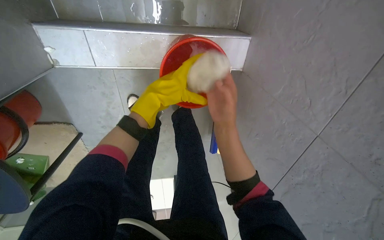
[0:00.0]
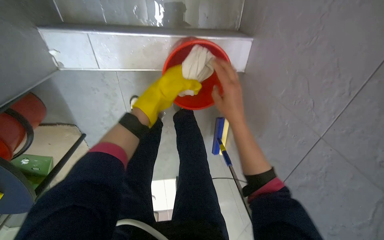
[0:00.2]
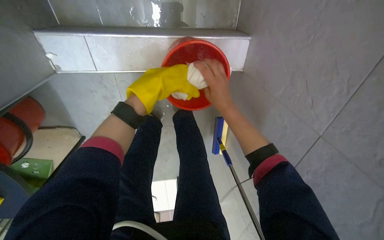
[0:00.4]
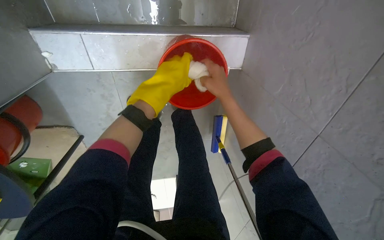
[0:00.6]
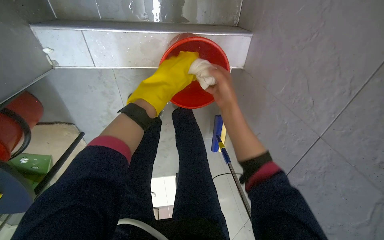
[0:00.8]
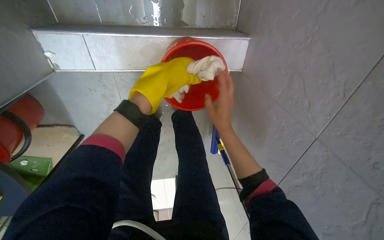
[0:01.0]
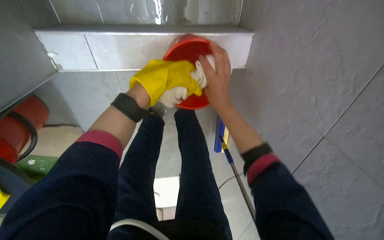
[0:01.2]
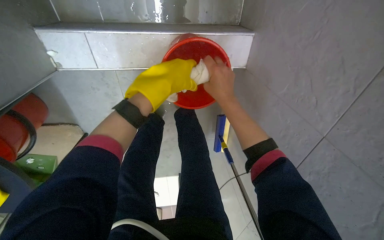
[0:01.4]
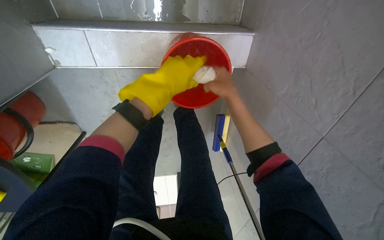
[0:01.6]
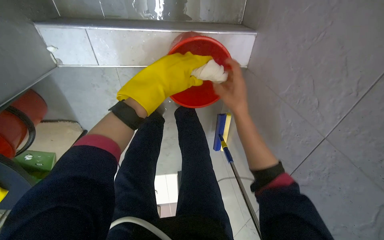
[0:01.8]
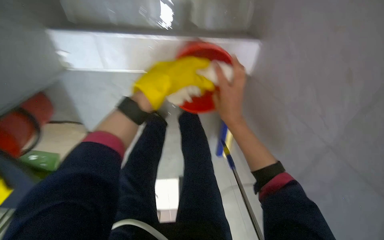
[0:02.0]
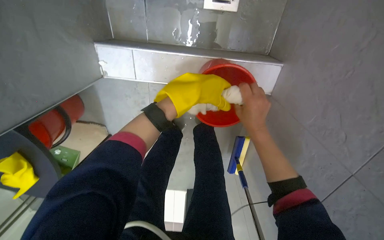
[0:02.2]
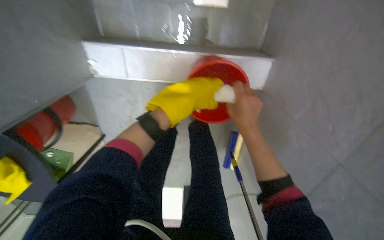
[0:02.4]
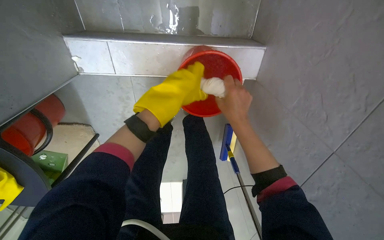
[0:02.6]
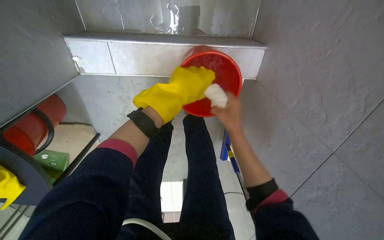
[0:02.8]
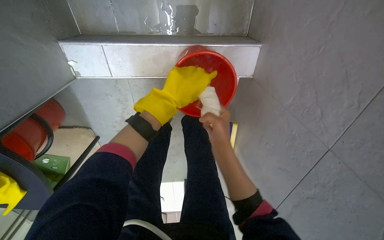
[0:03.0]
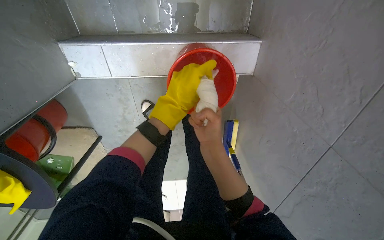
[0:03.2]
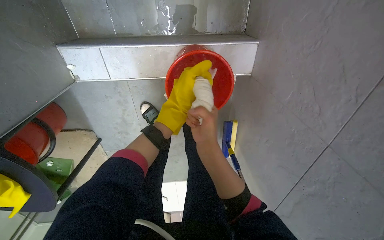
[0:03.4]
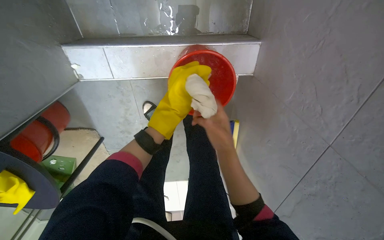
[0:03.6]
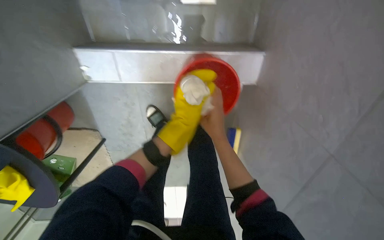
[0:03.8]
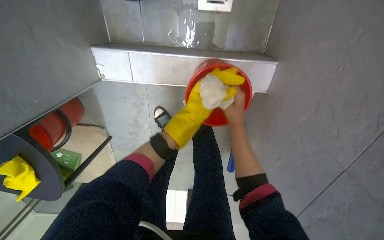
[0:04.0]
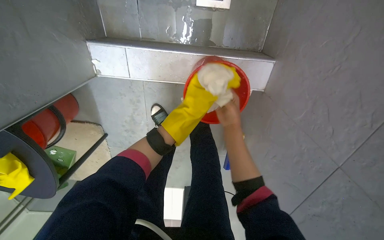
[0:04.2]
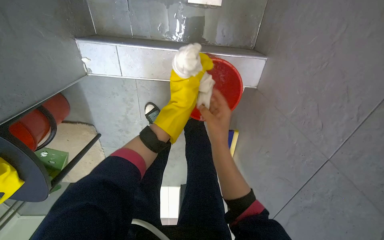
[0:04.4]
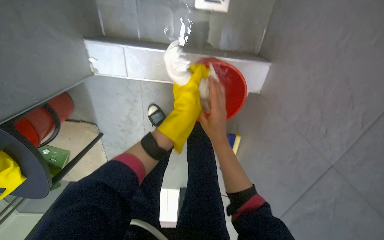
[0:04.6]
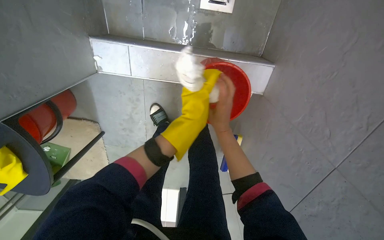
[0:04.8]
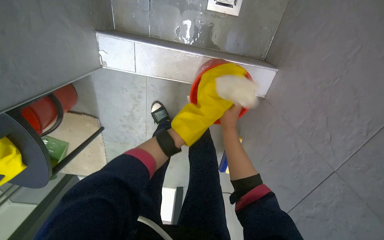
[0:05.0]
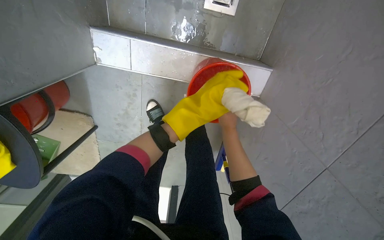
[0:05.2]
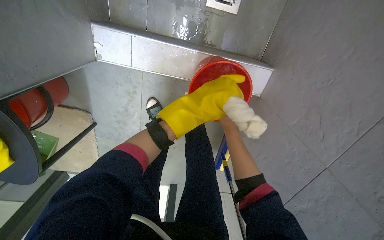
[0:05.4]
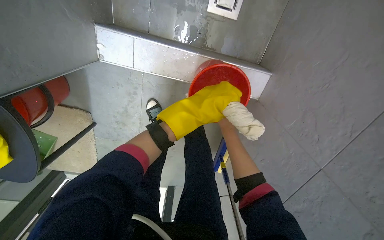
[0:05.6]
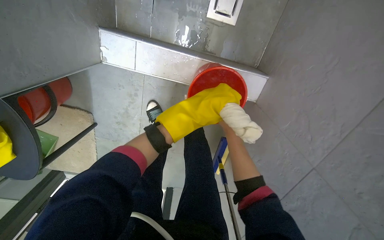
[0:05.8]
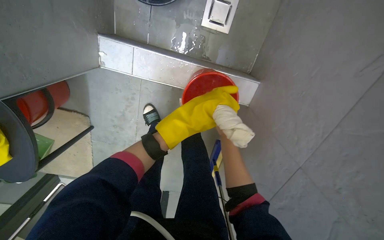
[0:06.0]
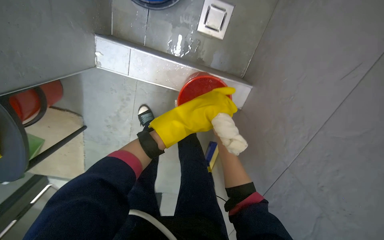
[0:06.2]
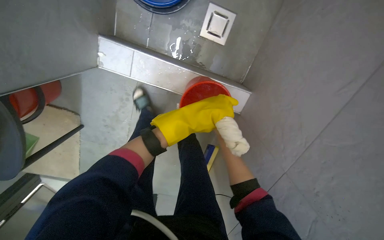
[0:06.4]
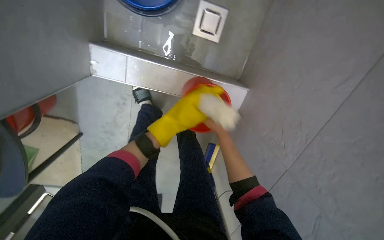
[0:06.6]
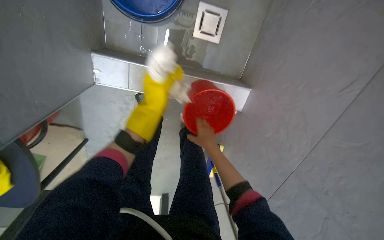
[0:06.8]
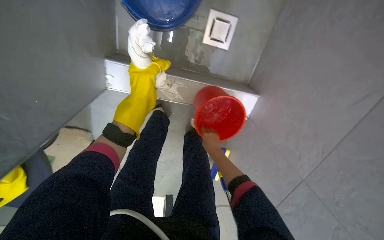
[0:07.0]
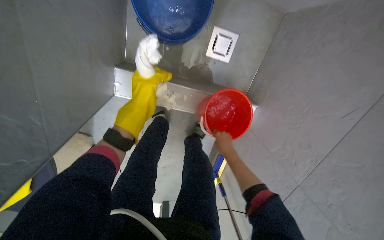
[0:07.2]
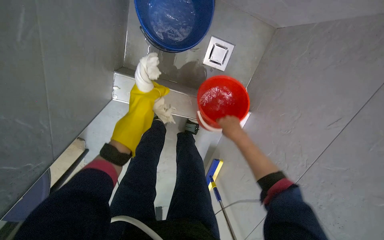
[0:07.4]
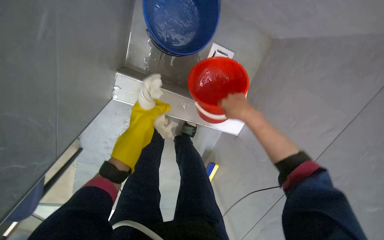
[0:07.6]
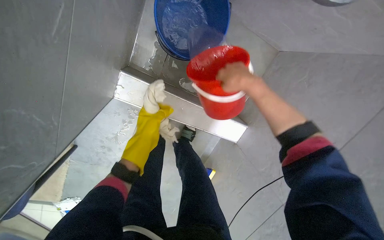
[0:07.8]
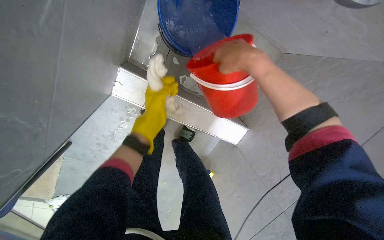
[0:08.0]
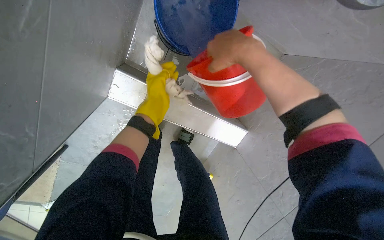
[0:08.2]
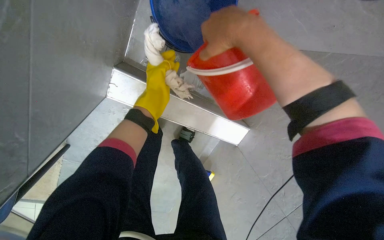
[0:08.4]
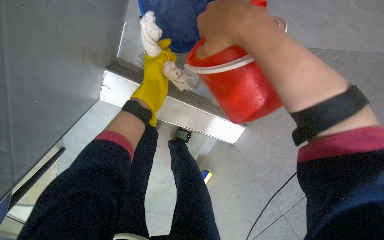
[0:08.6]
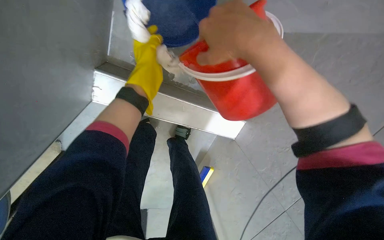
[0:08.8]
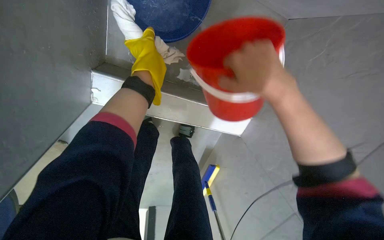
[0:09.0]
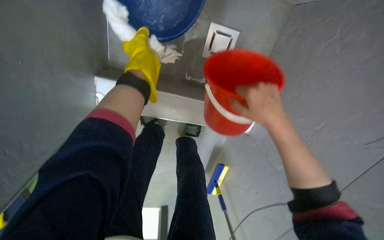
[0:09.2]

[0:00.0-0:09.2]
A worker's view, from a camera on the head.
Job: preparing cleaning supplies.
The whole recording: Wringing cleaning cloth in red bucket. The worker repeatedly wrings a cleaning cloth in a red bucket.
0:00.0 to 0:01.6: The right hand is displaced up the picture by roughly 10 cm.
0:01.6 to 0:03.0: The right hand is displaced down the picture by some 10 cm.
0:03.0 to 0:04.6: The left hand travels farther from the camera by approximately 10 cm.
0:07.6 to 0:09.2: The left hand is displaced up the picture by roughly 20 cm. The right hand moves about 20 cm nearer to the camera and comes back.

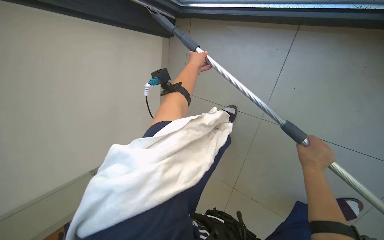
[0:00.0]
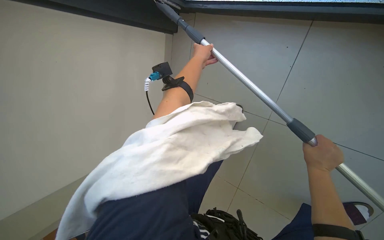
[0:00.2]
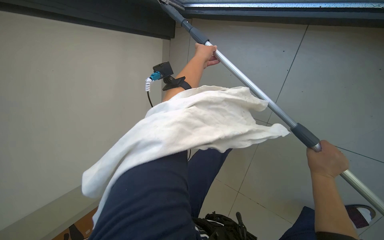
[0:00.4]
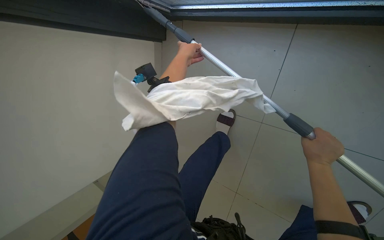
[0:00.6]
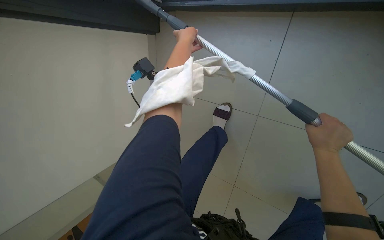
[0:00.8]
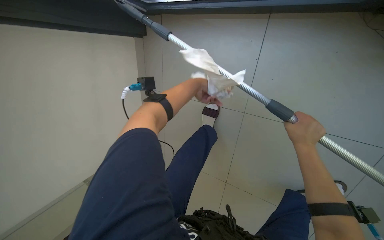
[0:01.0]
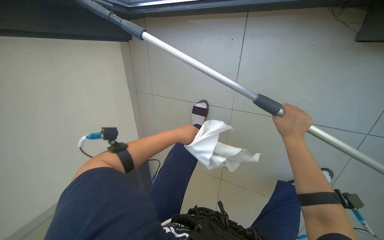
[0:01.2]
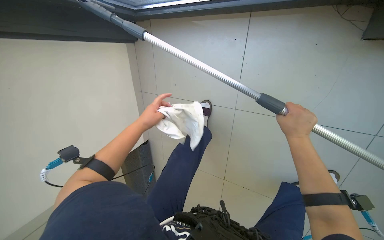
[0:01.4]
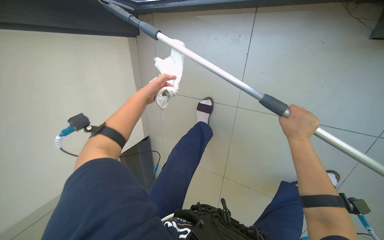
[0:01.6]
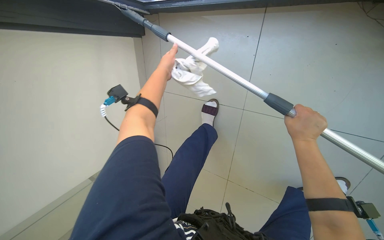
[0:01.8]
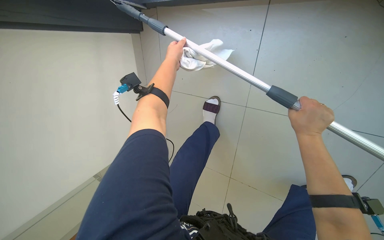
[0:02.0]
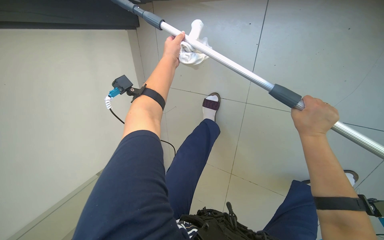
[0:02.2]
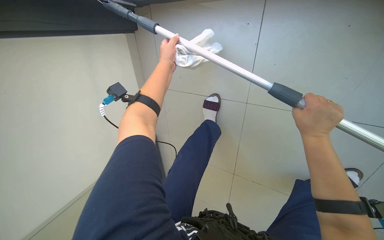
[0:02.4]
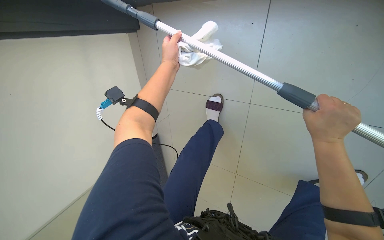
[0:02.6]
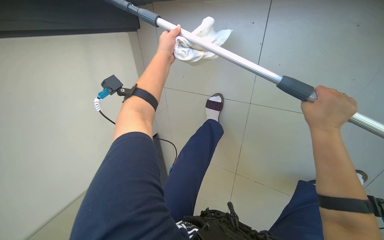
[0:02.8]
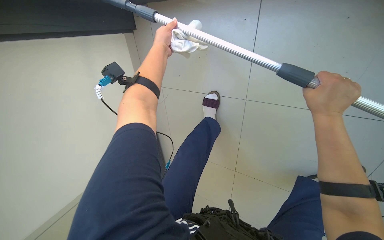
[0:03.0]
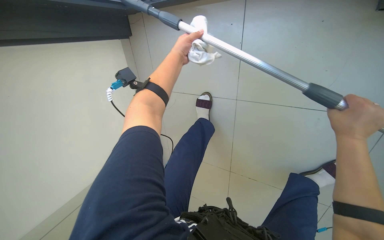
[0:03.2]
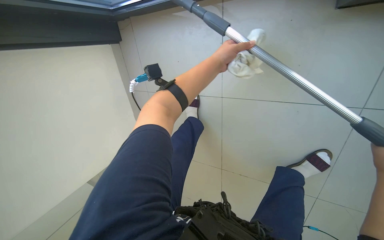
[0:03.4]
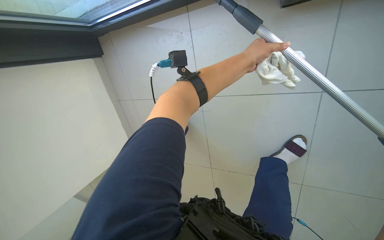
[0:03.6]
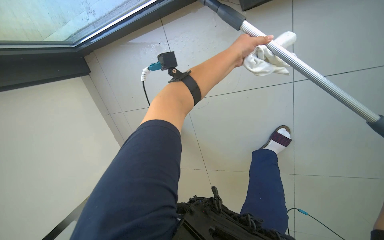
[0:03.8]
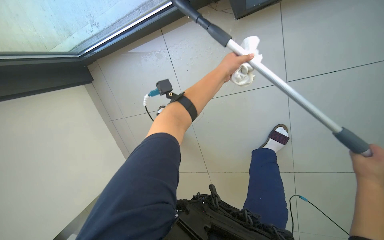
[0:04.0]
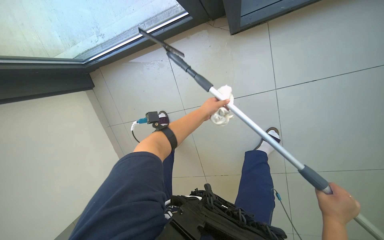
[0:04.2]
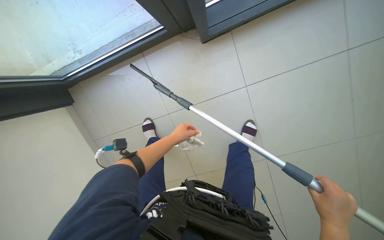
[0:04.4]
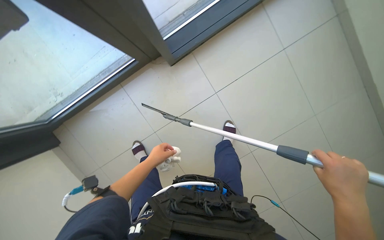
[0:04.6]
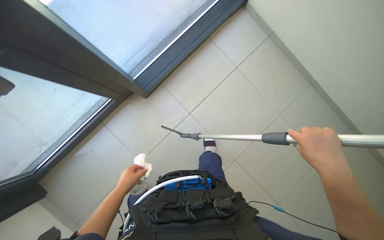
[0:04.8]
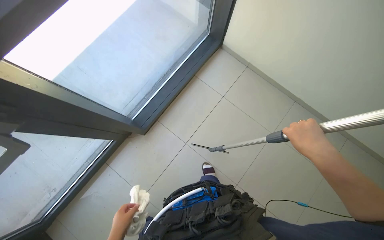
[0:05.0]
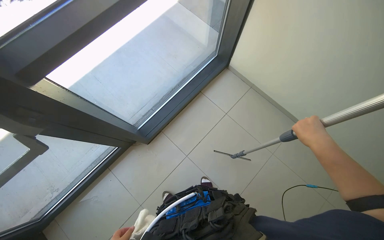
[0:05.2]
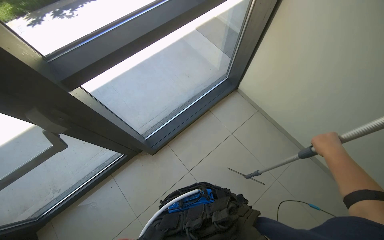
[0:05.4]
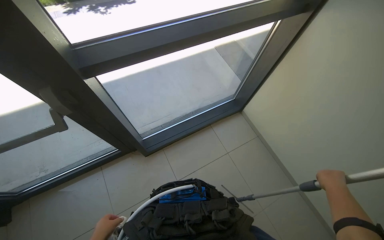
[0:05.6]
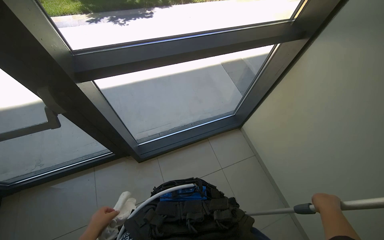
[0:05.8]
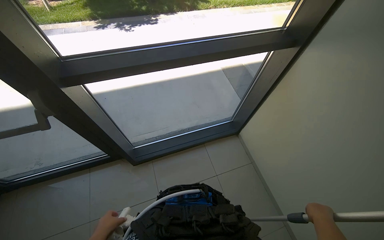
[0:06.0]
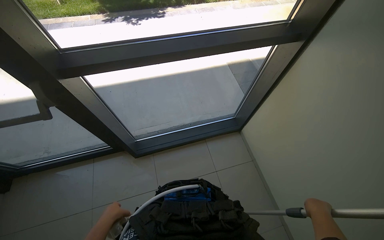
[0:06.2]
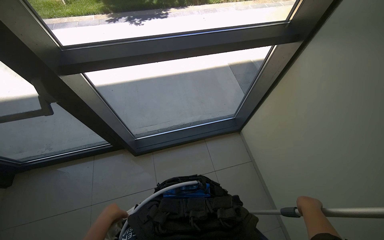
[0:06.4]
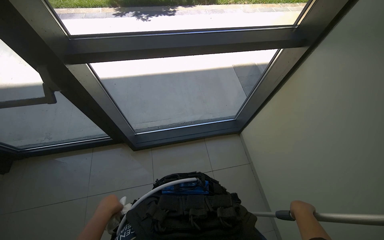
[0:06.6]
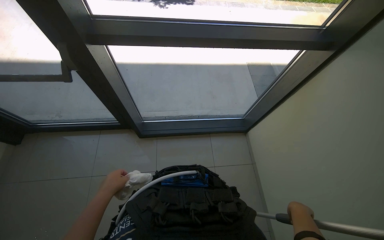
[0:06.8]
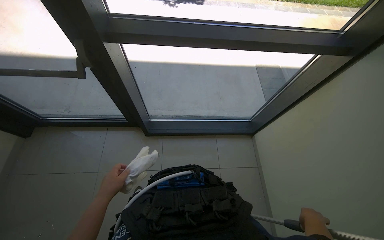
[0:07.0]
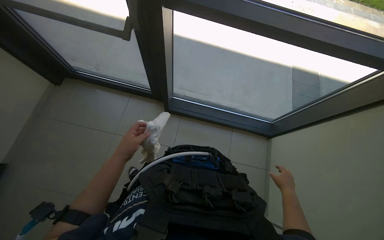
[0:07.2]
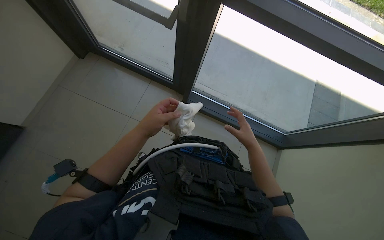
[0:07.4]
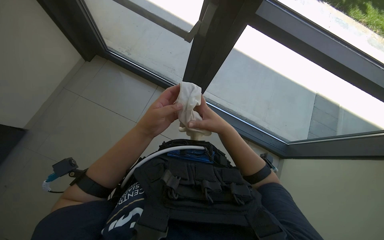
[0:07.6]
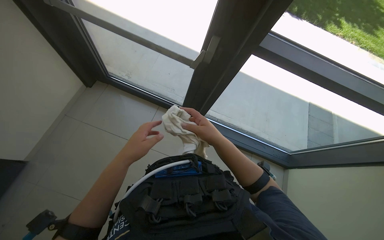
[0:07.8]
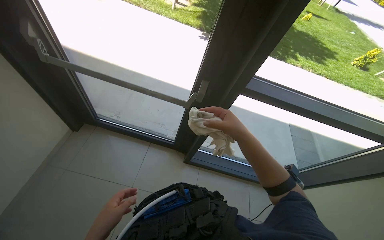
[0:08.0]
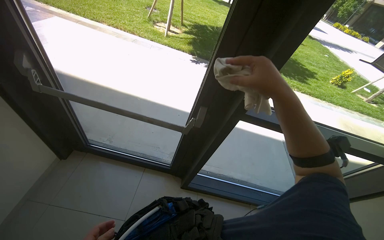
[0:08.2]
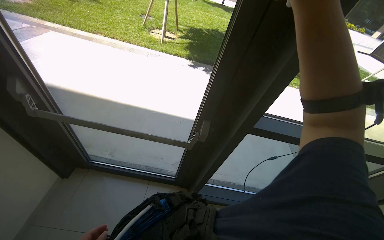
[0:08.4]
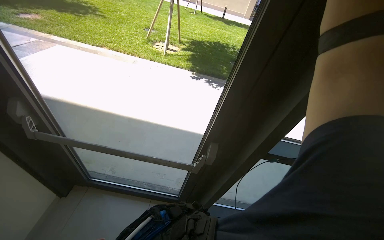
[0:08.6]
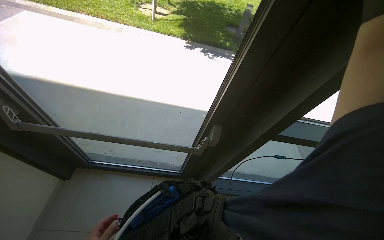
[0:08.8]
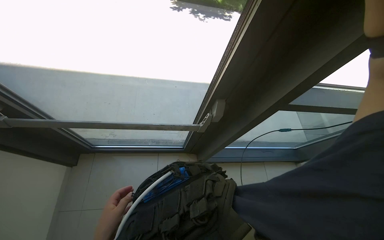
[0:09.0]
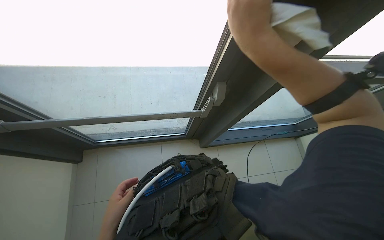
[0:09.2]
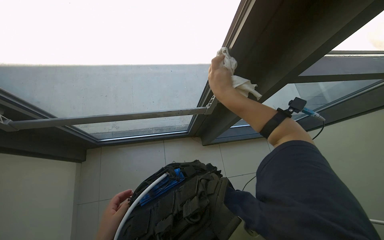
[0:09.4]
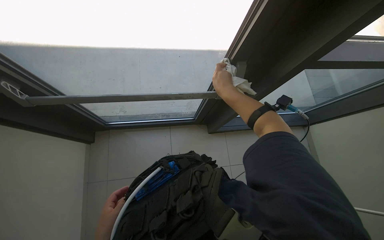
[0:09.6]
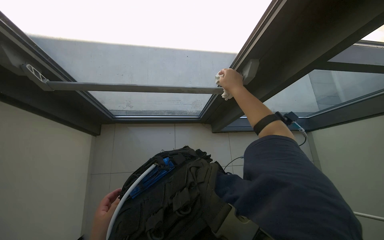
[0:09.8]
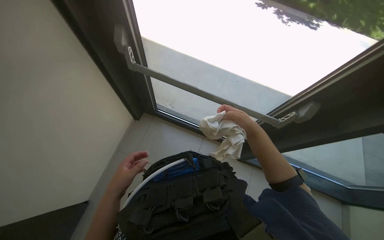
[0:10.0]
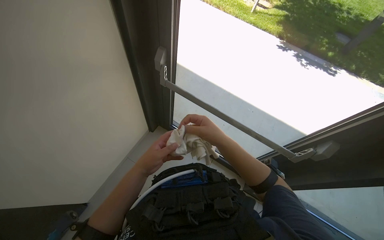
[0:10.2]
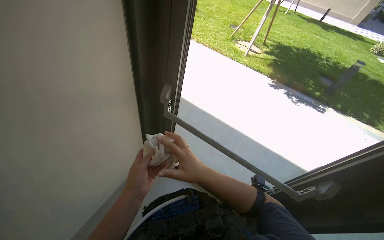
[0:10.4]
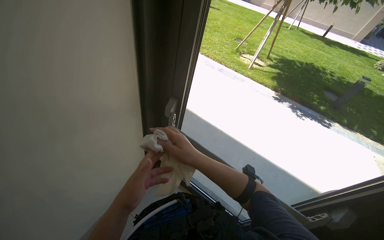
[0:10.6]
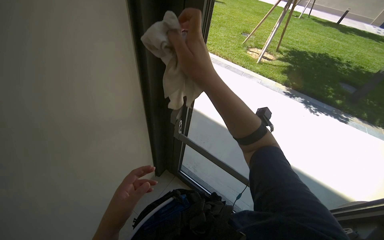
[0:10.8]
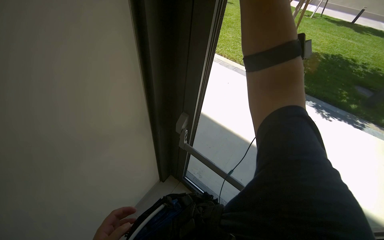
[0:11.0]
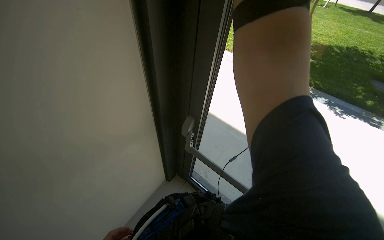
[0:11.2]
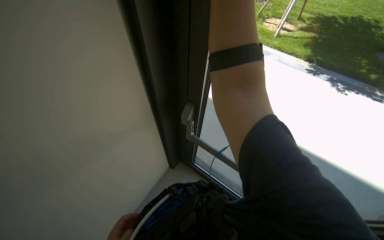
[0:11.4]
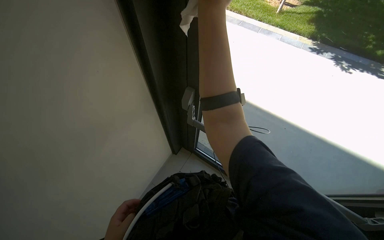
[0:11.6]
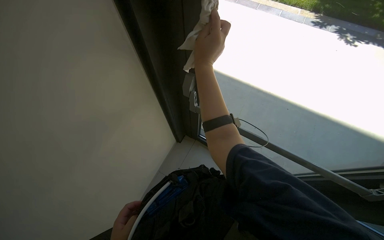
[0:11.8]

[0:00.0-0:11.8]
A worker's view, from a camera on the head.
Job: cleaning windows.
The whole recording: Wiping glass frames with cloth. The worker wipes the glass frames with a cloth.
0:03.0 to 0:04.4: The wearer looks approximately 40 degrees further to the right. The view tilts roughly 15 degrees upward. The left hand goes about 30 cm down the picture.
0:04.4 to 0:06.0: The wearer moves some 60 cm. The camera pitches upward, by some 55 degrees.
0:06.0 to 0:07.4: The scene rotates clockwise by about 25 degrees. The left hand travels up the picture by approximately 10 cm. Meanwhile the right hand is displaced to the left and up the picture by some 35 cm.
0:07.4 to 0:08.8: The head travels approximately 50 cm. The head rotates some 25 degrees to the right. The view tips upward by about 20 degrees.
0:08.8 to 0:10.4: The camera is aimed some 20 degrees further to the left.
0:10.4 to 0:11.8: The wearer looks roughly 15 degrees further downward. The right hand moves up the picture, some 40 cm.
